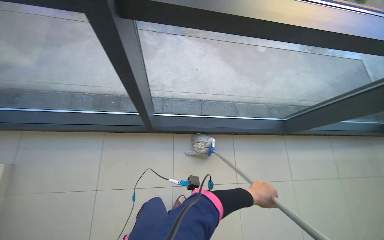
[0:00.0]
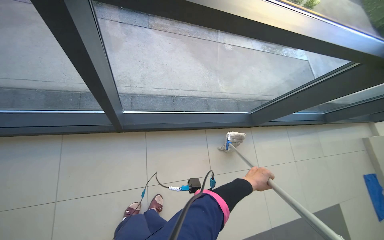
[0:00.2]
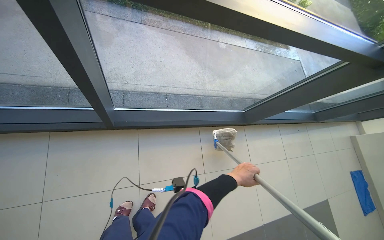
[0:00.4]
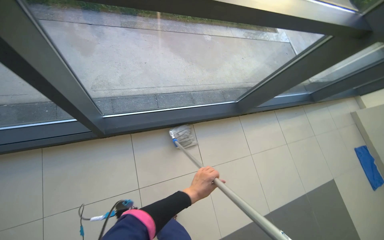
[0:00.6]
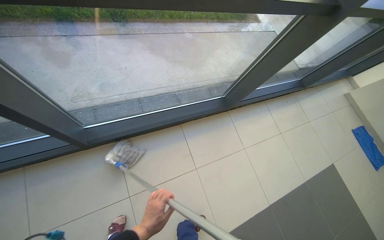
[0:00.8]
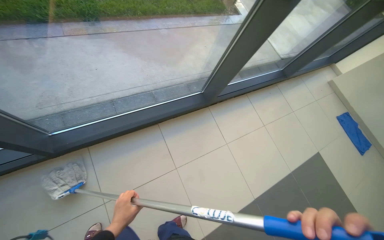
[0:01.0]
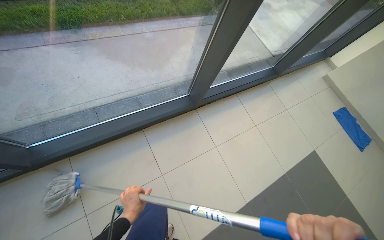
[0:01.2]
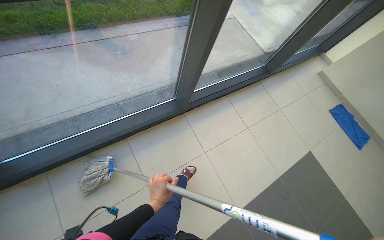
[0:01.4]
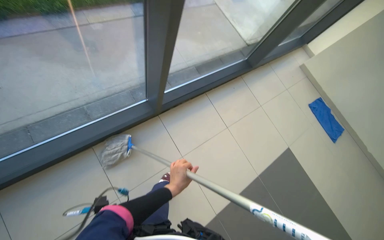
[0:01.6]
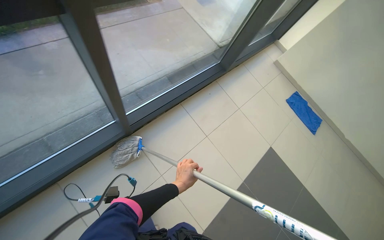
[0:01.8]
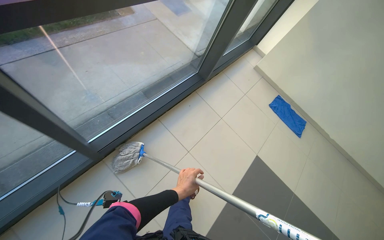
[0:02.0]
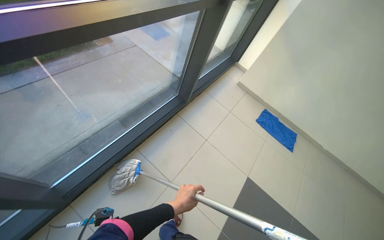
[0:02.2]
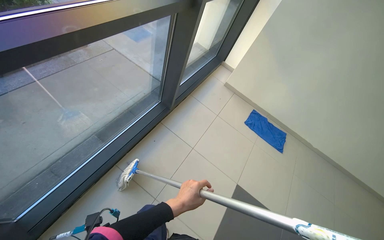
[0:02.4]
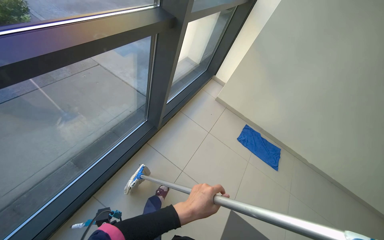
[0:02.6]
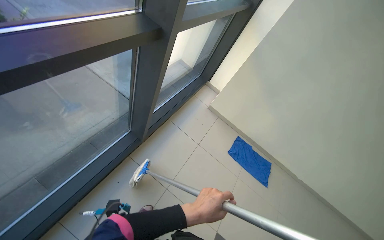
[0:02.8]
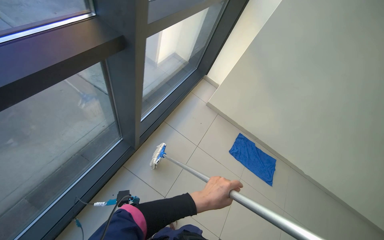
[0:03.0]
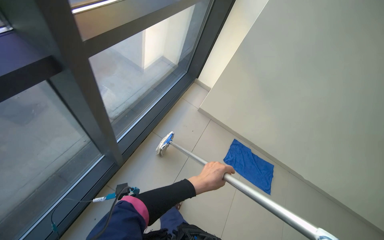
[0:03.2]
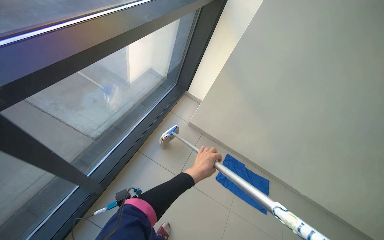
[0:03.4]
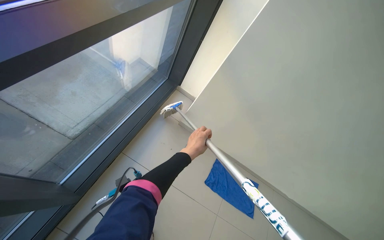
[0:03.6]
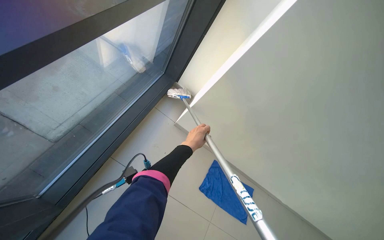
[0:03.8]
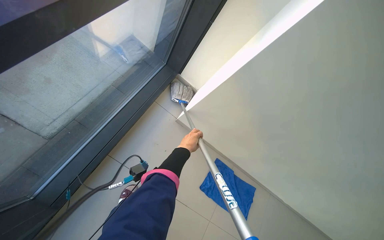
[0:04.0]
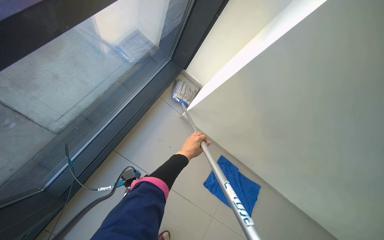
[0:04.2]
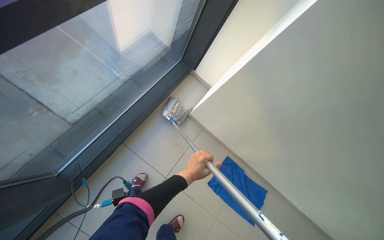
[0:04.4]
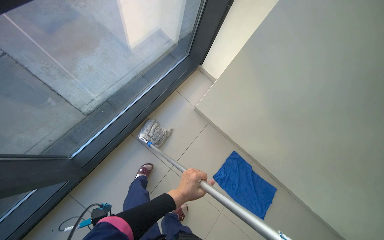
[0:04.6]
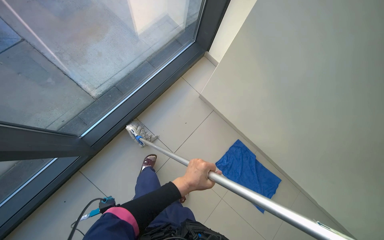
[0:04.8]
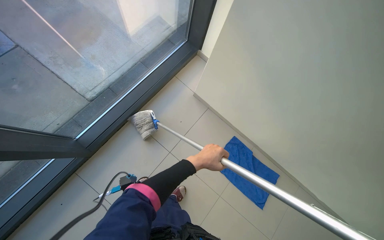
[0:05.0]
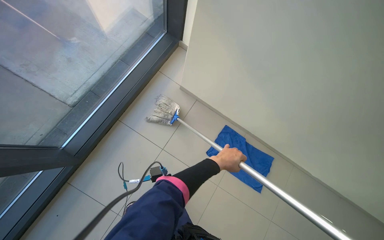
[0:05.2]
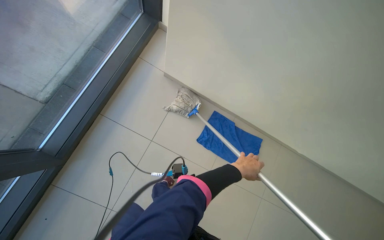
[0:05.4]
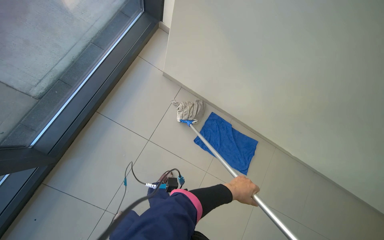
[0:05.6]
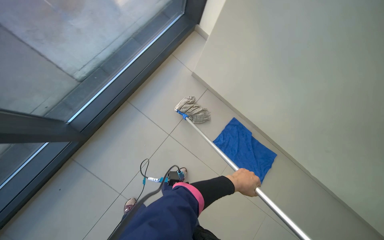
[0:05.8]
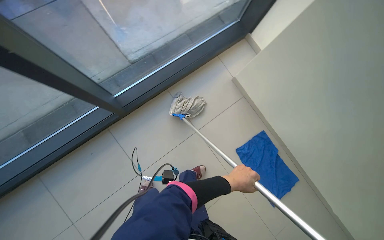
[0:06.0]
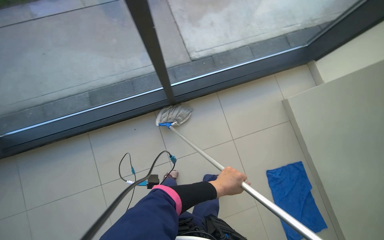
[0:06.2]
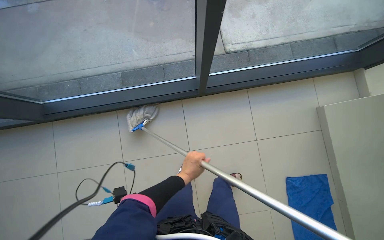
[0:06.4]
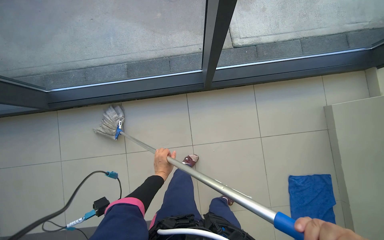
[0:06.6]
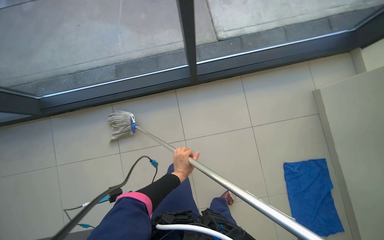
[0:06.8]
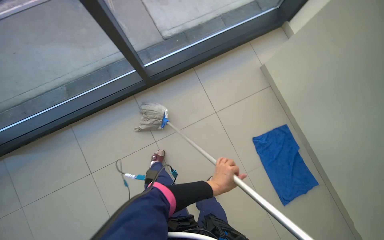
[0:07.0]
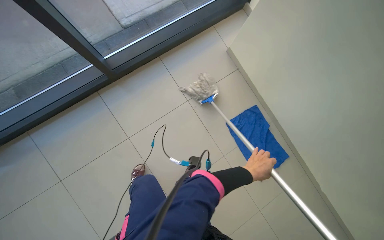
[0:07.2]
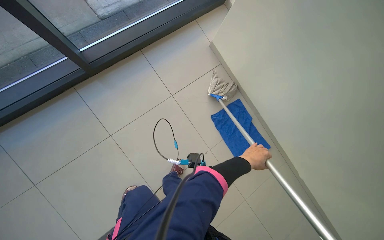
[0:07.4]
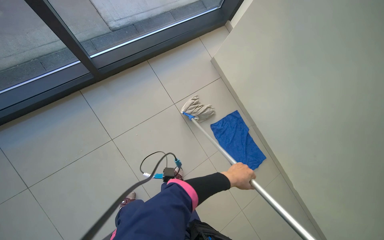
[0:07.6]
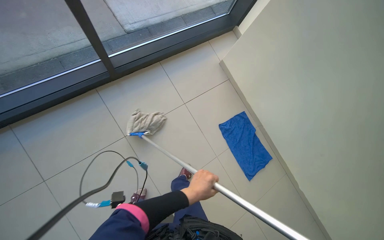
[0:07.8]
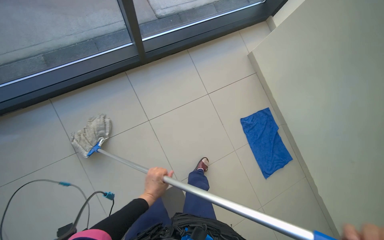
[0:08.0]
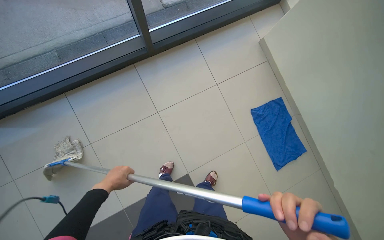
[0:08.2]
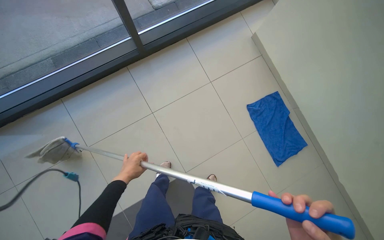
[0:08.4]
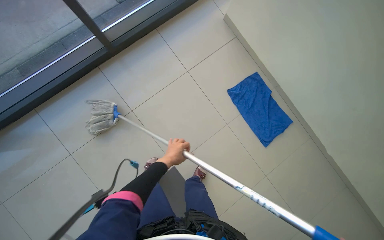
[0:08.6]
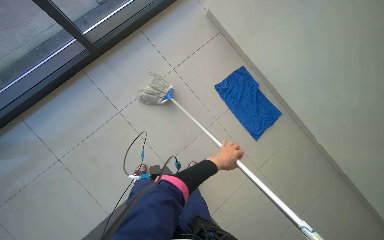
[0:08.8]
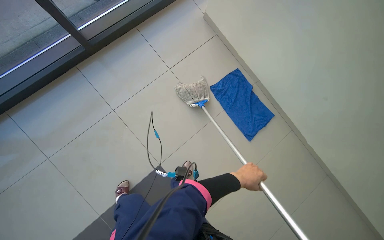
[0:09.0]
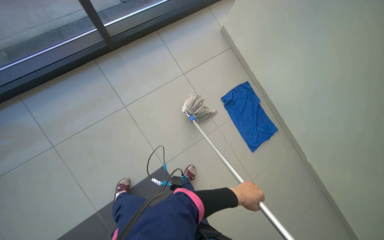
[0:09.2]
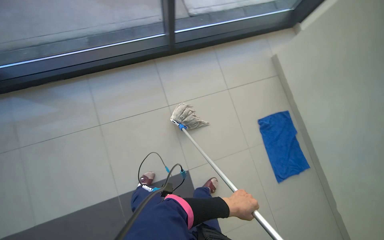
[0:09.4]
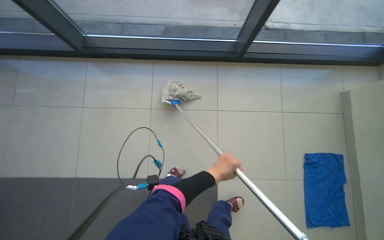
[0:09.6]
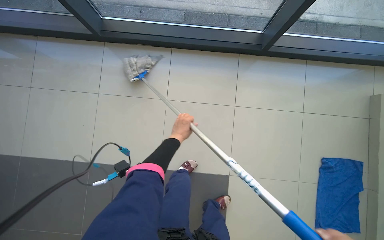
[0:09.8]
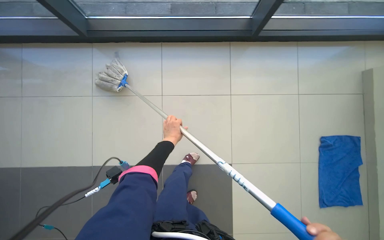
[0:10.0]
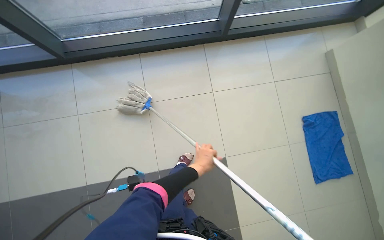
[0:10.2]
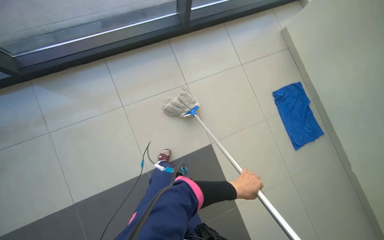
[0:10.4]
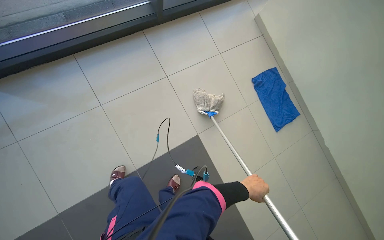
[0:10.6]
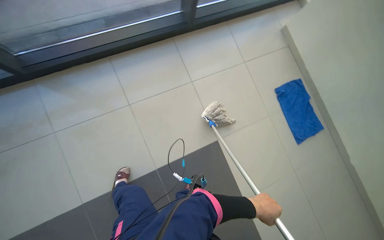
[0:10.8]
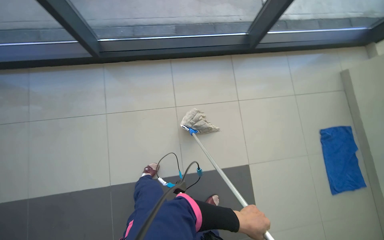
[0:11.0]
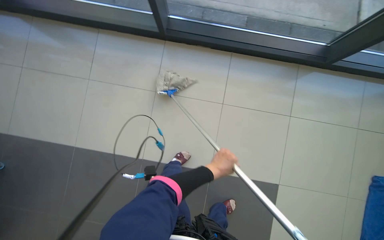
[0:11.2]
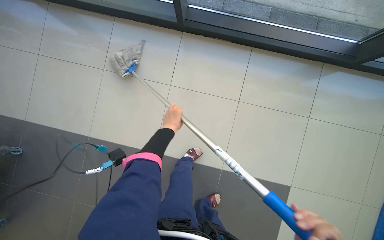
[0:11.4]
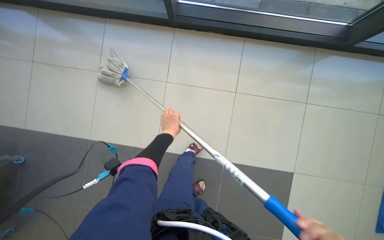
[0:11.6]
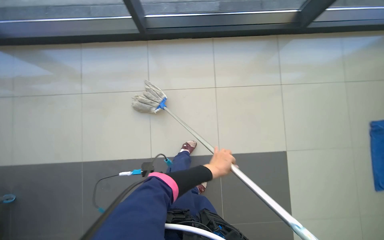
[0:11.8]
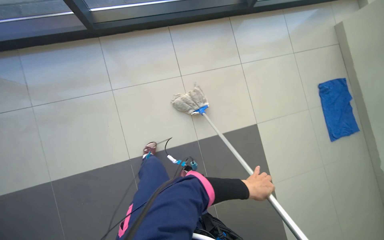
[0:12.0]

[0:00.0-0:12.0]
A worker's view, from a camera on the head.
Job: mopping floor.
The whole recording: Mopping tiled floor. The worker mops the tiled floor near the windows with a mop.
0:00.0 to 0:01.6: The camera is carried approximately 90 cm. The wearer's head swings some 35 degrees to the right.
0:03.0 to 0:04.4: The head travels about 1.5 m.
0:04.4 to 0:06.0: The head rotates some 25 degrees to the left. The left hand shifts roughly 20 cm to the right.
0:07.6 to 0:09.0: The left hand reaches about 70 cm to the left, then returns.
0:09.0 to 0:10.4: The camera travels roughly 50 cm.
0:10.4 to 0:12.0: The camera travels some 50 cm.

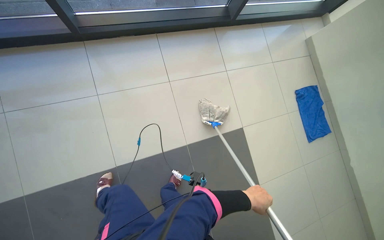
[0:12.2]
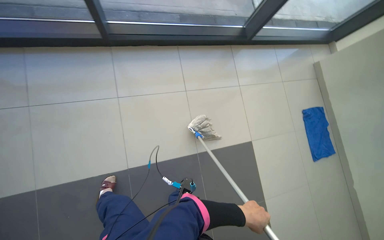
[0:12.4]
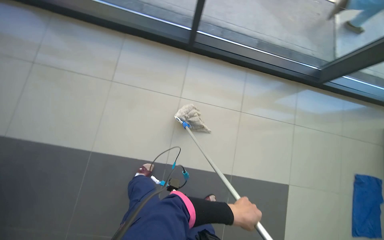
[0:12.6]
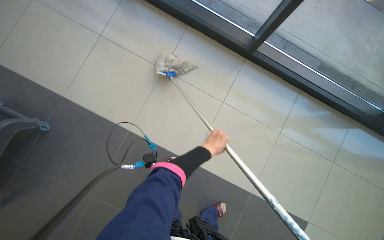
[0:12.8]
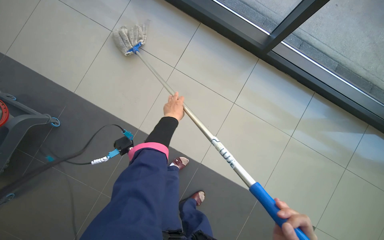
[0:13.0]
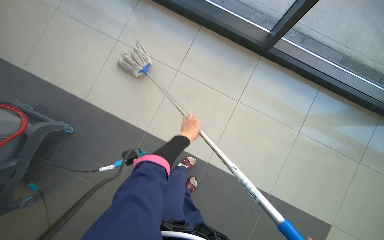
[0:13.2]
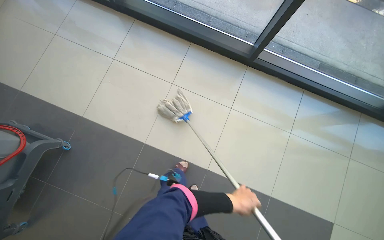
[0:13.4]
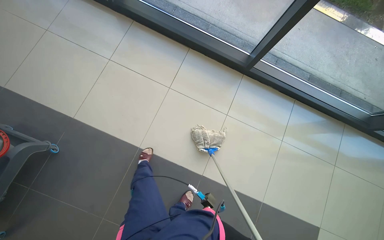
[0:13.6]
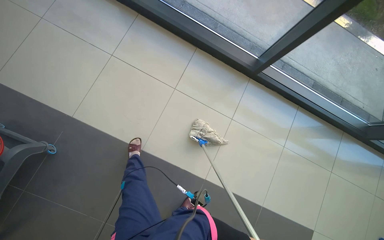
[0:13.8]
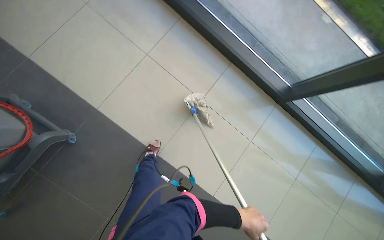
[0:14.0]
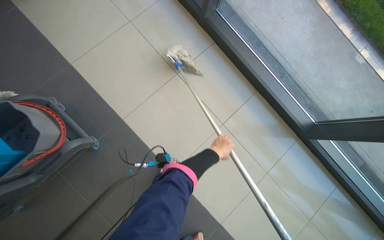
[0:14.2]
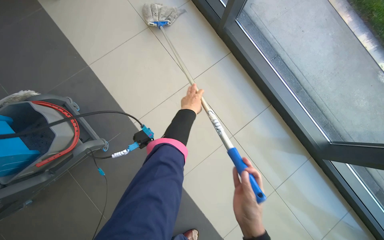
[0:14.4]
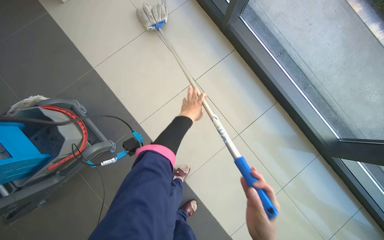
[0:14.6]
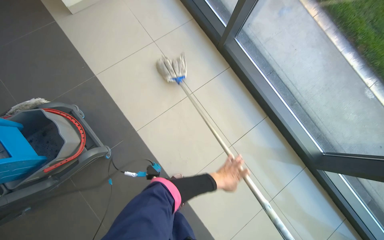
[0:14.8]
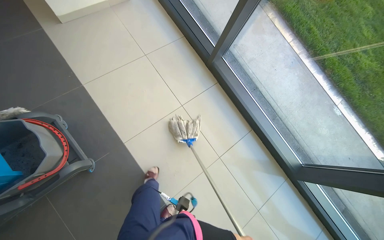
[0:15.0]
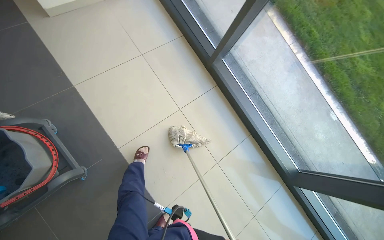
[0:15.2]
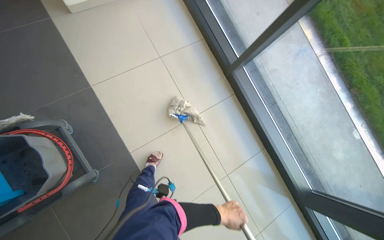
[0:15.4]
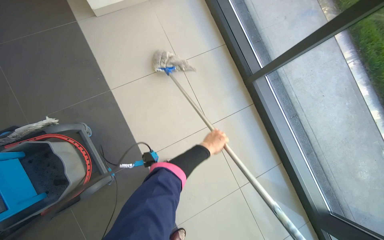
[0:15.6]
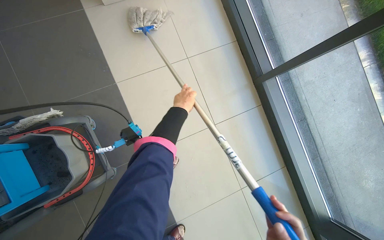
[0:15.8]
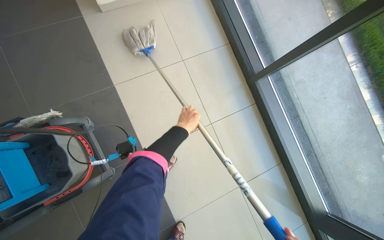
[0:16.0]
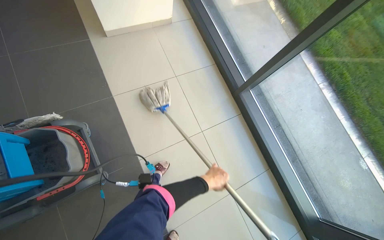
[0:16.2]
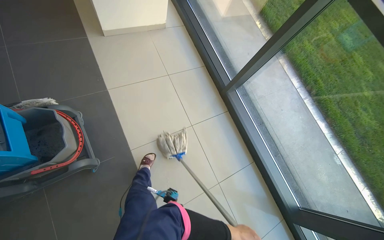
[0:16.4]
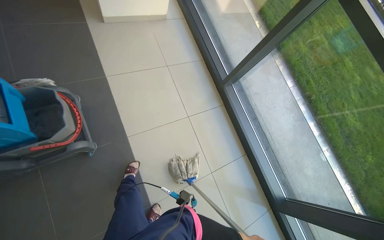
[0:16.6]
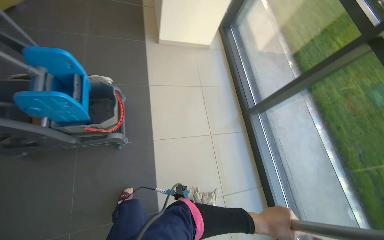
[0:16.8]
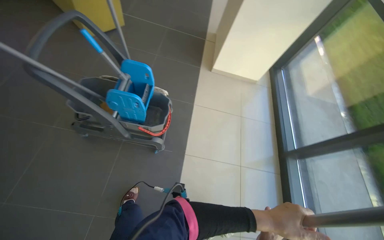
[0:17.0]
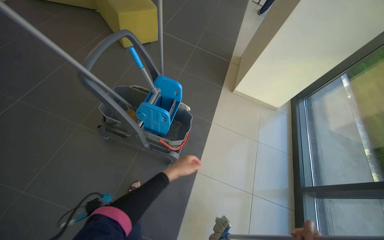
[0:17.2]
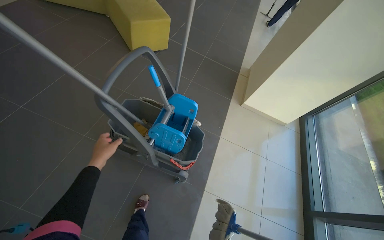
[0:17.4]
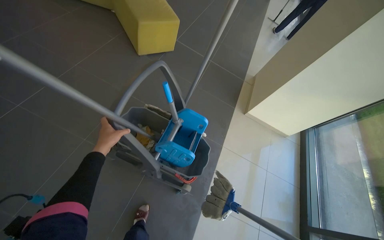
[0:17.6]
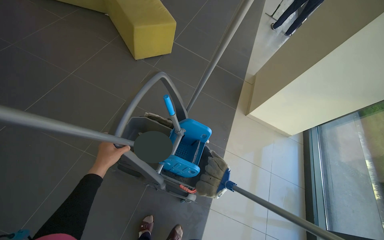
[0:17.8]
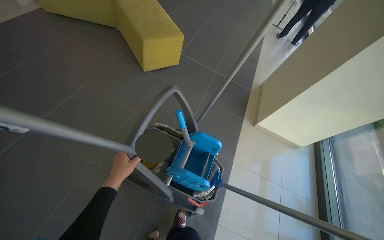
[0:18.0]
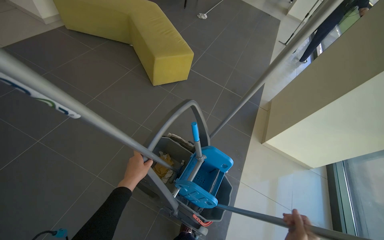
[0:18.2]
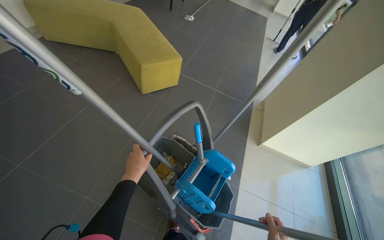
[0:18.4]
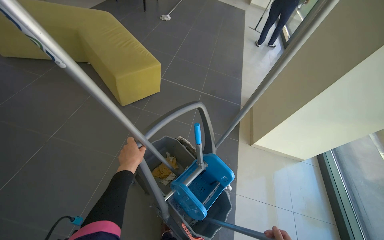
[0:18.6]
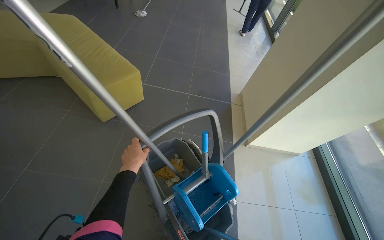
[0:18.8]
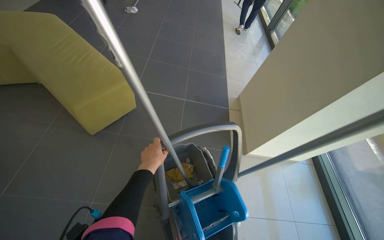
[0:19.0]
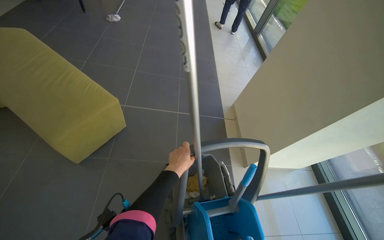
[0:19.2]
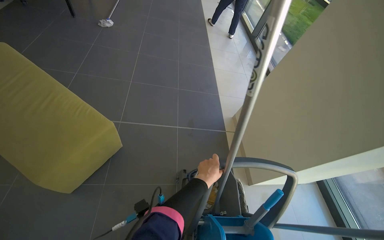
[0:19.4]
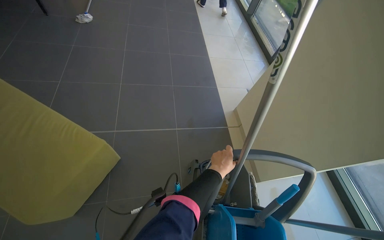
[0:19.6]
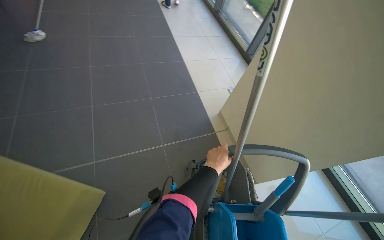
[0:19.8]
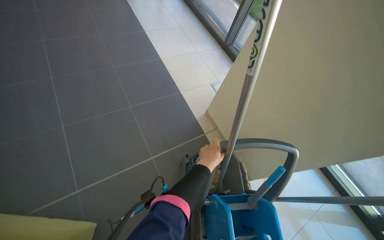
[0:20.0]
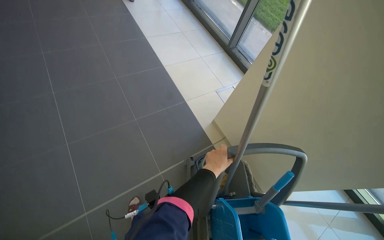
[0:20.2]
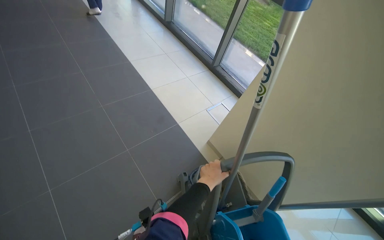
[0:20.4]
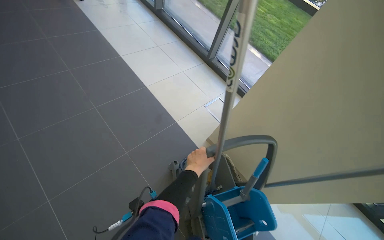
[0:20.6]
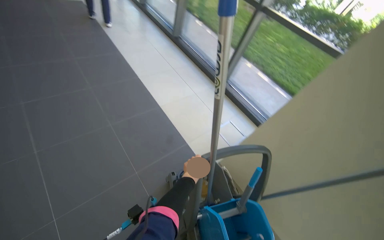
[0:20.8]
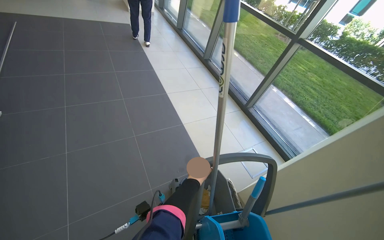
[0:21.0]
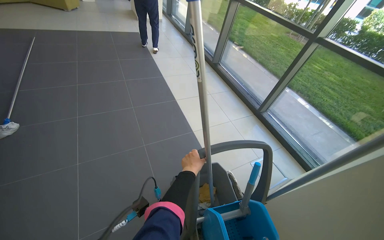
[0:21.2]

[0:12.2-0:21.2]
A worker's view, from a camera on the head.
Job: mopping floor.
The whole recording: Mopping tiled floor. The worker mops the tiled floor near the windows with a mop.
0:12.2 to 0:13.8: The camera travels some 90 cm. The scene turns some 40 degrees clockwise in the picture.
0:13.8 to 0:15.2: The wearer moves approximately 60 cm. The scene rotates clockwise by roughly 30 degrees.
0:16.6 to 0:18.2: The camera is carried roughly 70 cm. The head turns to the left by some 50 degrees. The wearer looks some 30 degrees further upward.
0:18.2 to 0:19.8: The camera is carried approximately 70 cm.
0:19.8 to 0:21.2: The camera pitches upward, by about 15 degrees.
